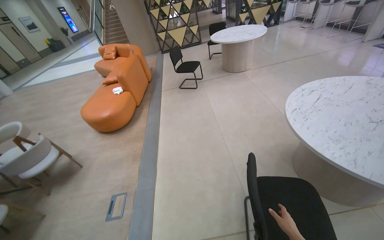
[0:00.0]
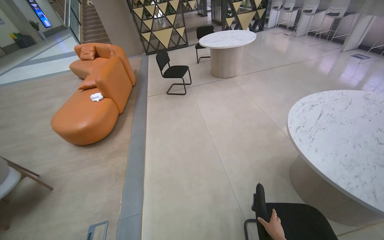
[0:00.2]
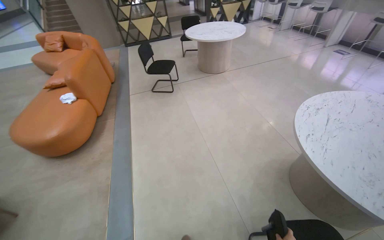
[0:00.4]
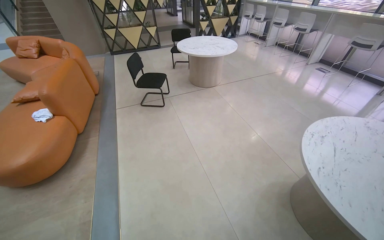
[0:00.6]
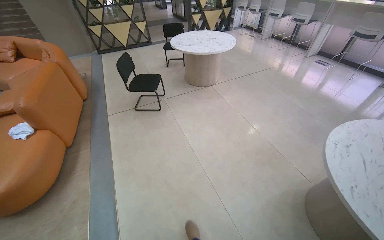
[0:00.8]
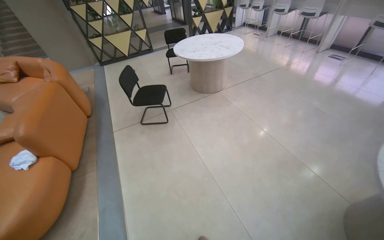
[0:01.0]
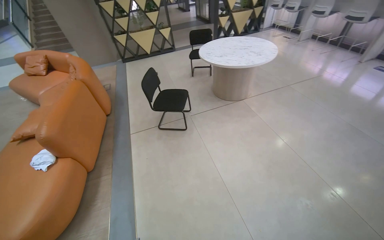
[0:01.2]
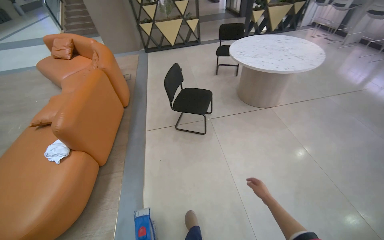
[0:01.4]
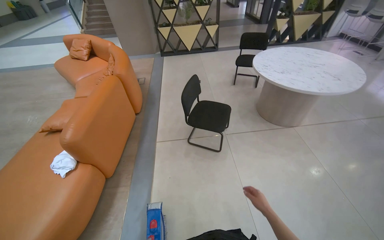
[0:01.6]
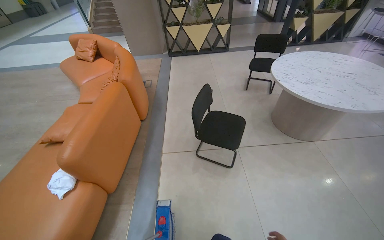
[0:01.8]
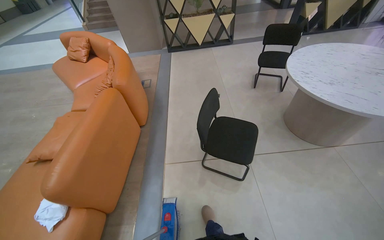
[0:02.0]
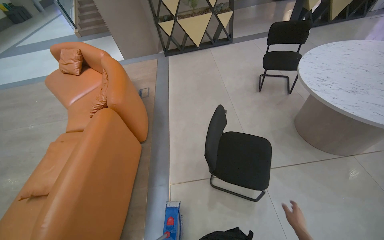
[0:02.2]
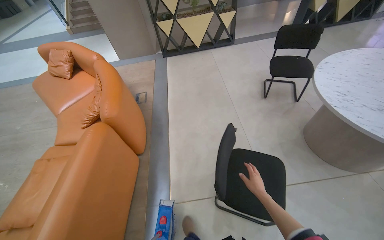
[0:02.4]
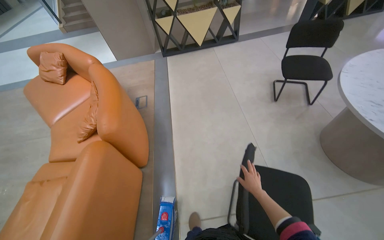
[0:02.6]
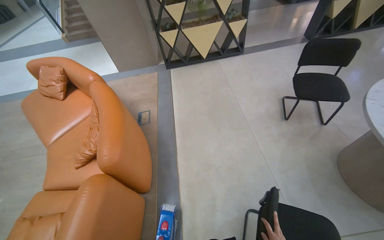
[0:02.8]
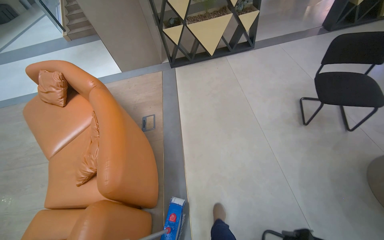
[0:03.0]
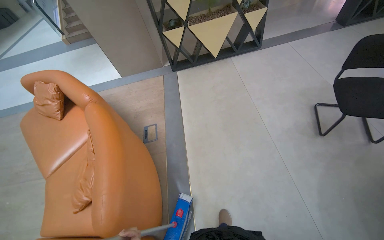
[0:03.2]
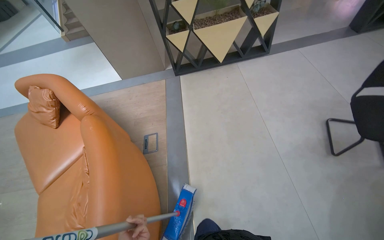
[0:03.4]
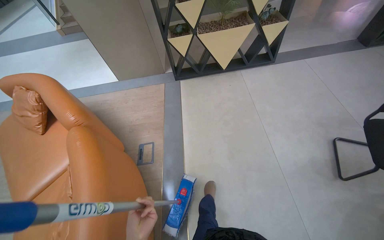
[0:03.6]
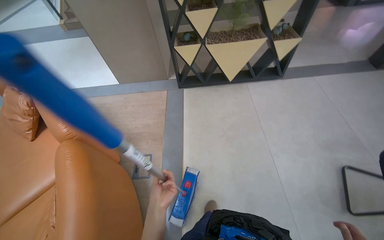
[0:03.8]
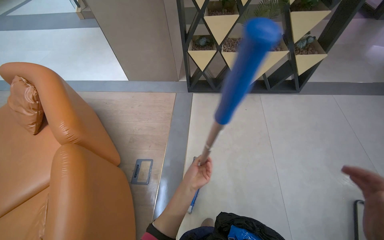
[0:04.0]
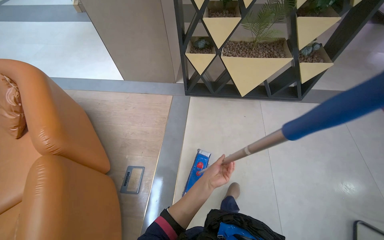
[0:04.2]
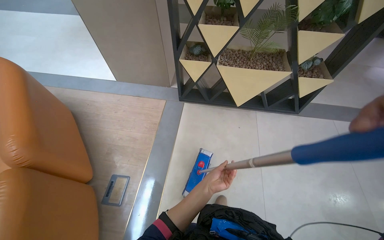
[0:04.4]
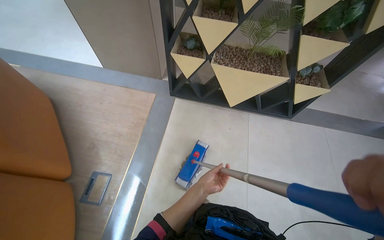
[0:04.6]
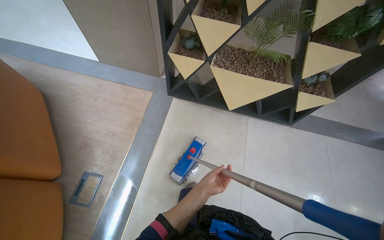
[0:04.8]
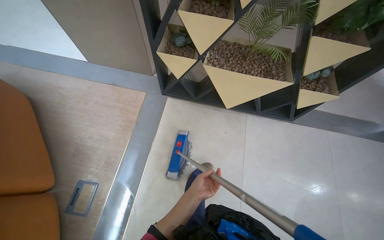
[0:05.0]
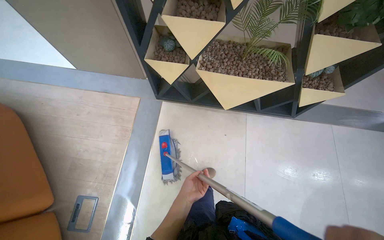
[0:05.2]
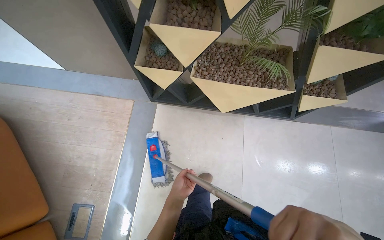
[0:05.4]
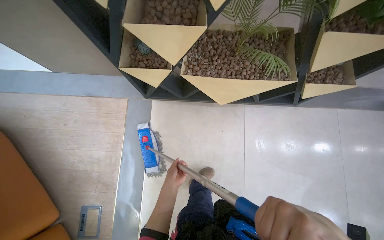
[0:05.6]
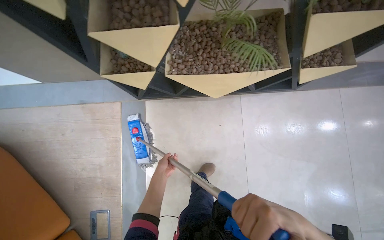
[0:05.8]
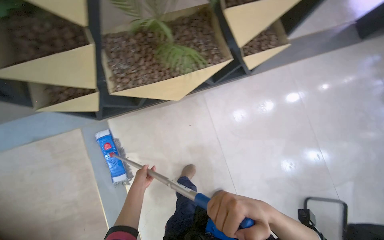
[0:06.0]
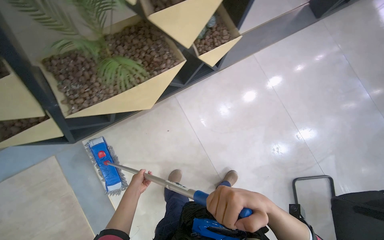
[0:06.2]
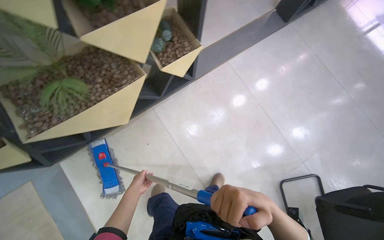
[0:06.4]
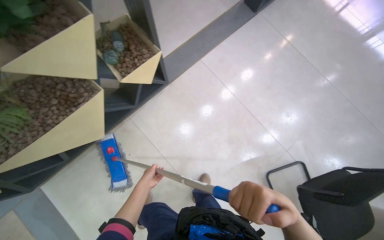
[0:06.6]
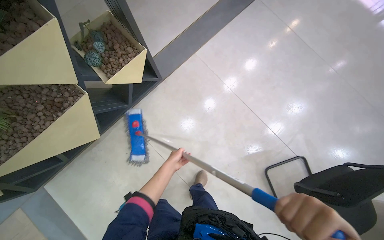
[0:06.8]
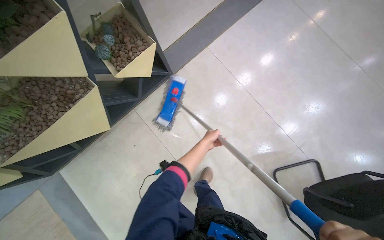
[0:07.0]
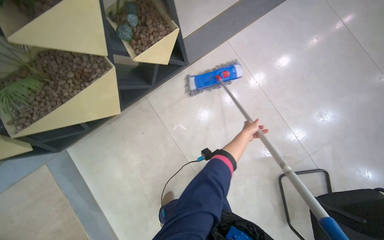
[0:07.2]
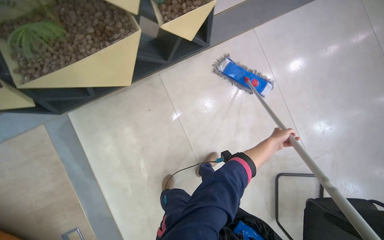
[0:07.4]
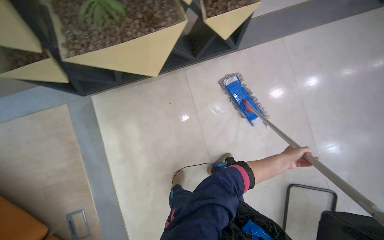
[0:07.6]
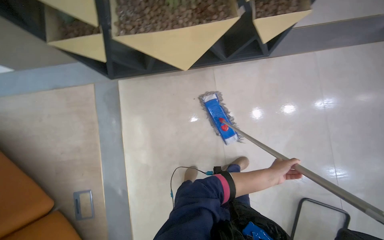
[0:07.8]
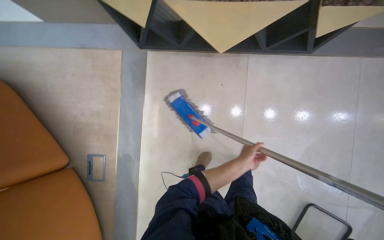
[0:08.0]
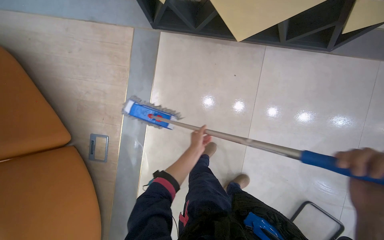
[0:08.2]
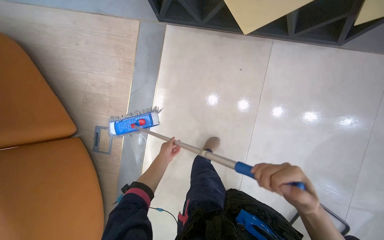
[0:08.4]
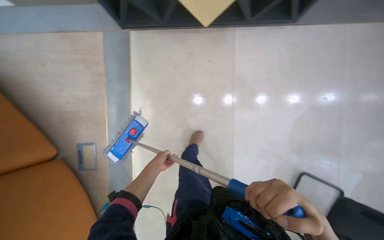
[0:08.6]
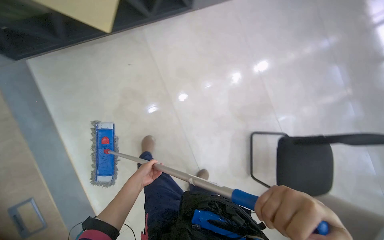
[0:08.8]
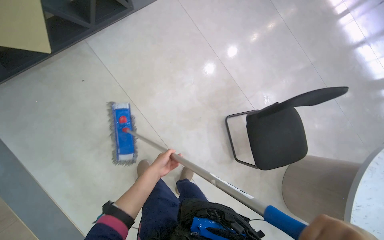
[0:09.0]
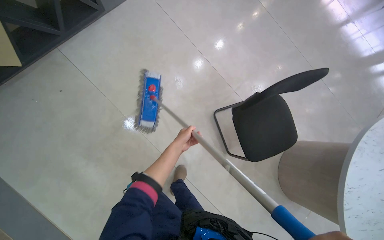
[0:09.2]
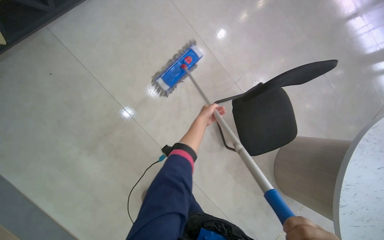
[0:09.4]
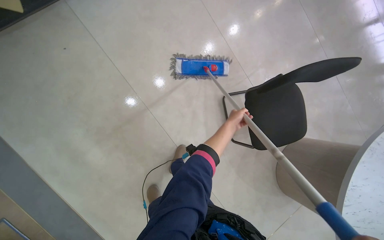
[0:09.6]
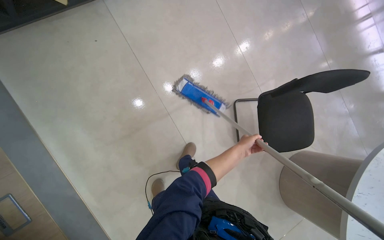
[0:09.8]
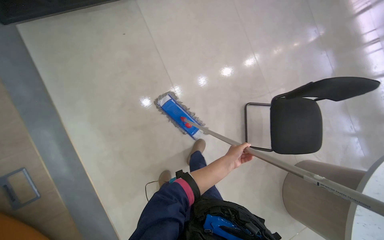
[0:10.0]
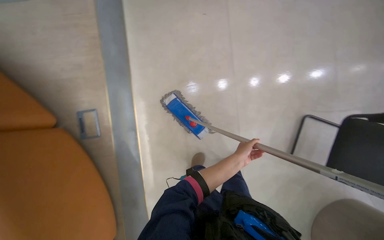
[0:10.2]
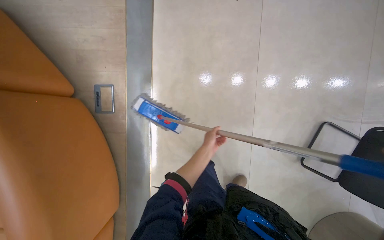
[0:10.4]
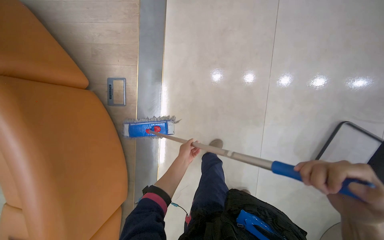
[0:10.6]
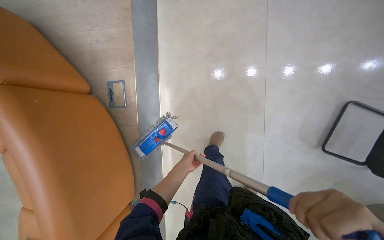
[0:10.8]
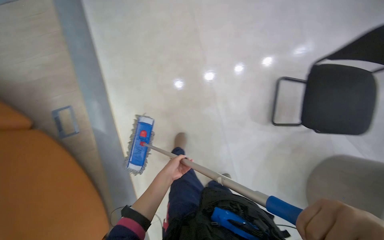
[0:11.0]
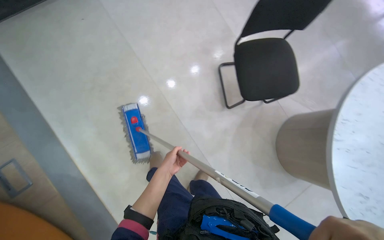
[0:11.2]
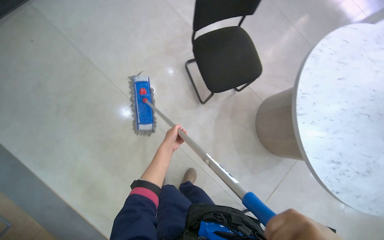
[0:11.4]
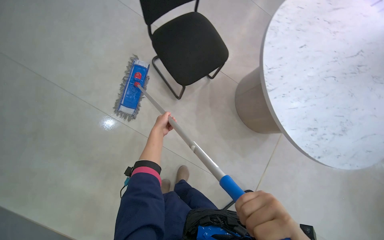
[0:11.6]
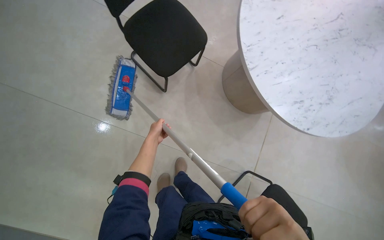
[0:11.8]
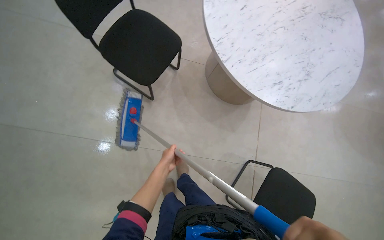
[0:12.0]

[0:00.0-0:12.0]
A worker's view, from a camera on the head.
Job: mopping floor.
The whole recording: Mopping tiled floor. The worker mops the tiled floor, moving chairs to clean underneath them.
0:00.0 to 0:01.6: The camera travels some 2 m.
0:01.6 to 0:03.0: The camera travels about 1.5 m.
0:03.0 to 0:04.4: The camera travels about 1.5 m.
0:04.4 to 0:06.0: The camera travels roughly 1 m. The wearer looks about 30 degrees further downward. Everything in view rotates approximately 25 degrees counterclockwise.
0:09.0 to 0:10.4: The head travels roughly 60 cm. The scene rotates clockwise by about 30 degrees.
0:10.4 to 0:12.0: The camera travels some 80 cm. The wearer's head swings some 80 degrees to the right.

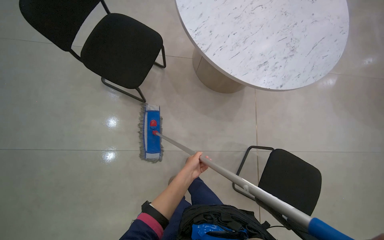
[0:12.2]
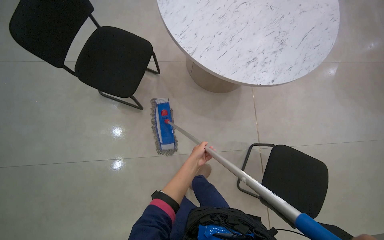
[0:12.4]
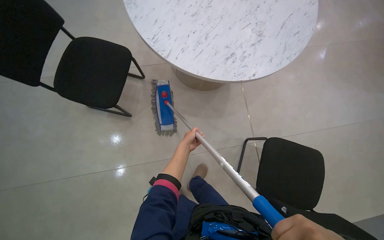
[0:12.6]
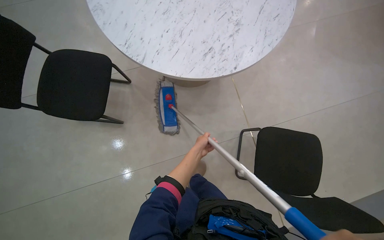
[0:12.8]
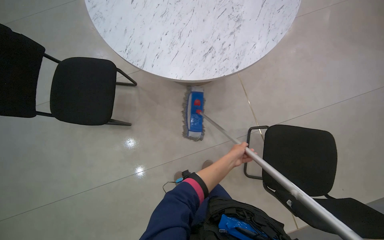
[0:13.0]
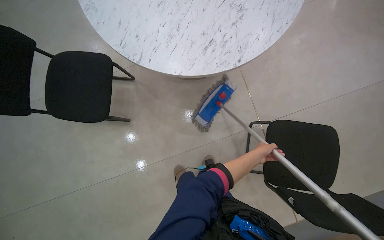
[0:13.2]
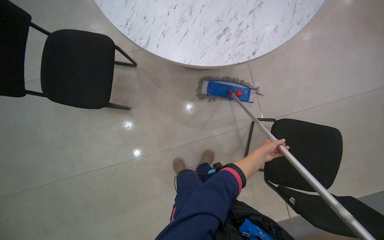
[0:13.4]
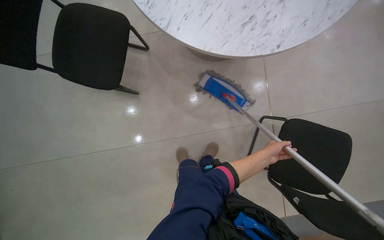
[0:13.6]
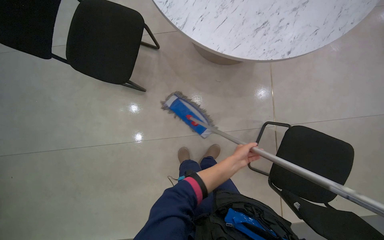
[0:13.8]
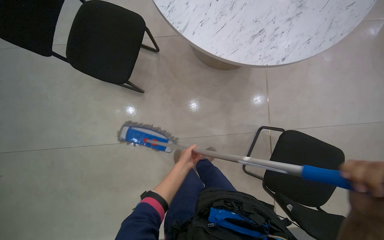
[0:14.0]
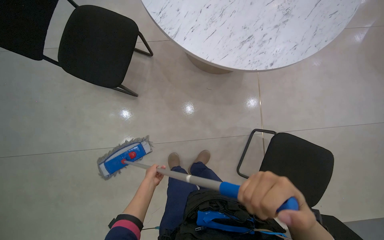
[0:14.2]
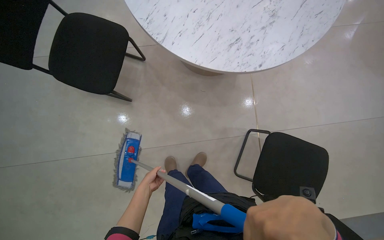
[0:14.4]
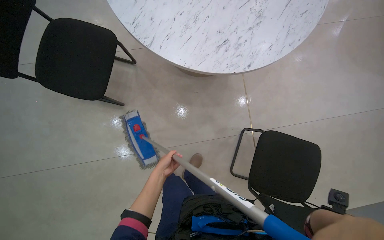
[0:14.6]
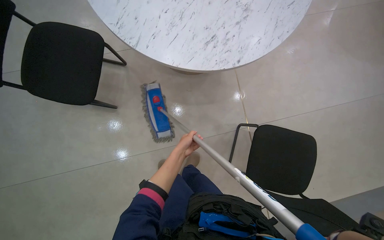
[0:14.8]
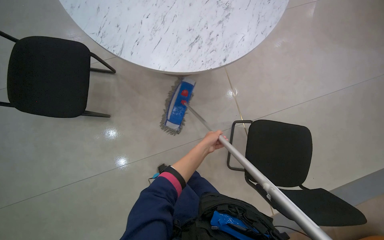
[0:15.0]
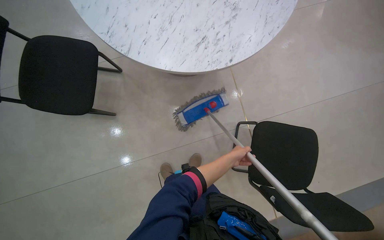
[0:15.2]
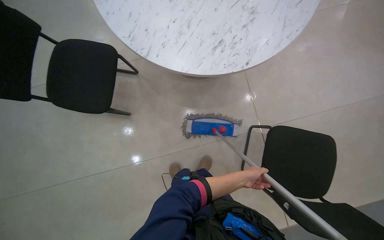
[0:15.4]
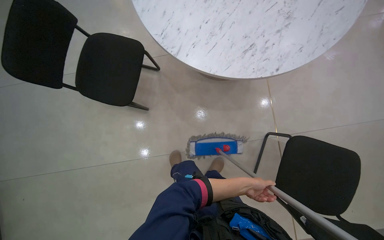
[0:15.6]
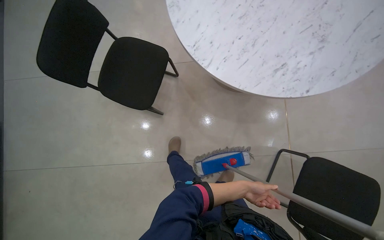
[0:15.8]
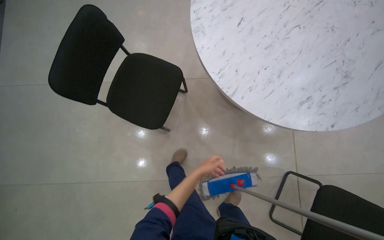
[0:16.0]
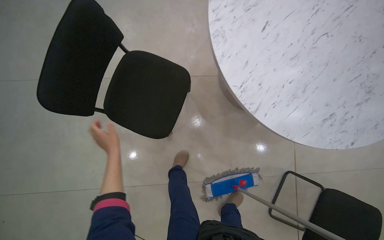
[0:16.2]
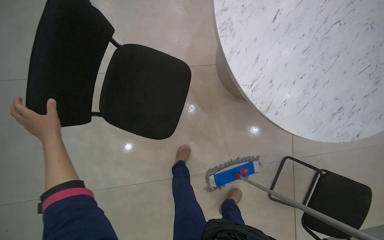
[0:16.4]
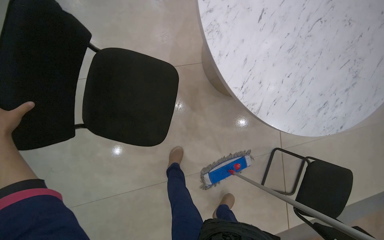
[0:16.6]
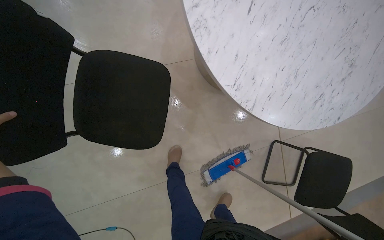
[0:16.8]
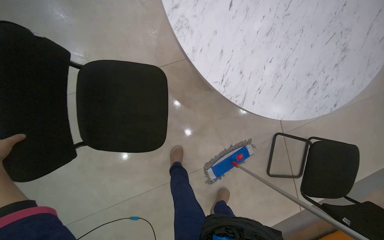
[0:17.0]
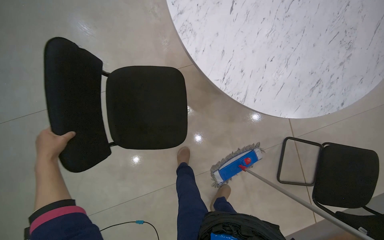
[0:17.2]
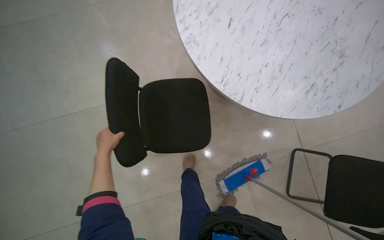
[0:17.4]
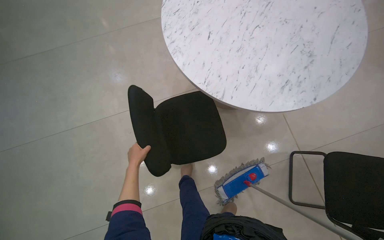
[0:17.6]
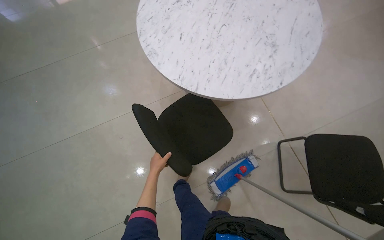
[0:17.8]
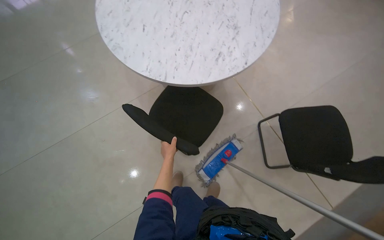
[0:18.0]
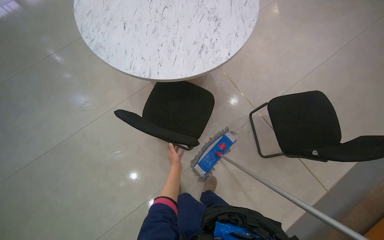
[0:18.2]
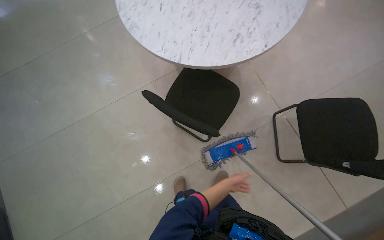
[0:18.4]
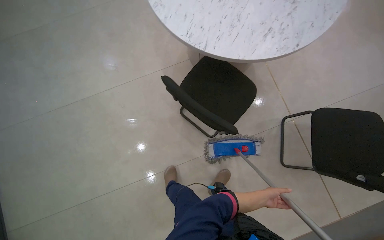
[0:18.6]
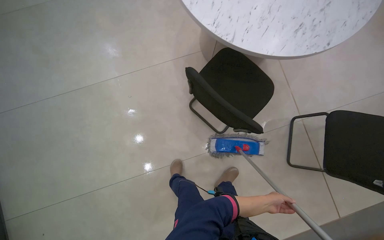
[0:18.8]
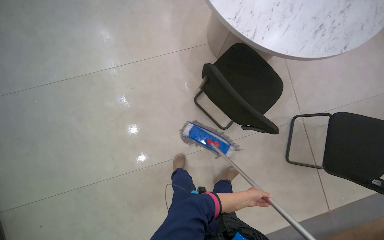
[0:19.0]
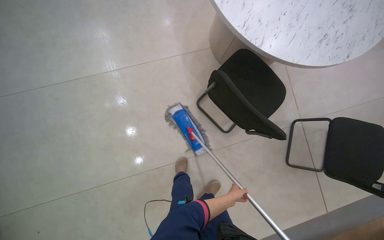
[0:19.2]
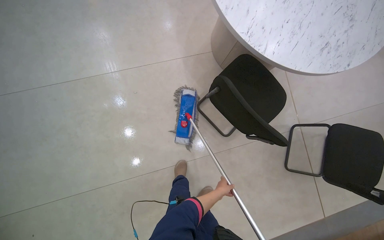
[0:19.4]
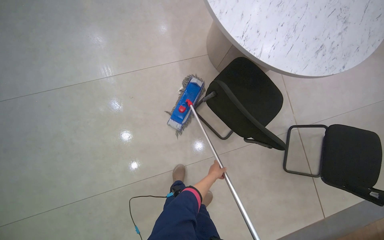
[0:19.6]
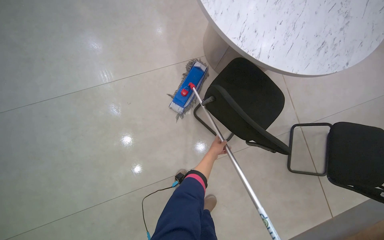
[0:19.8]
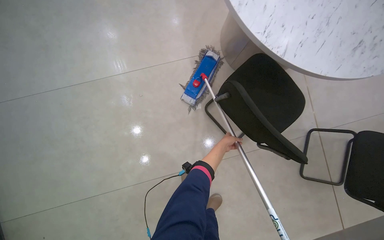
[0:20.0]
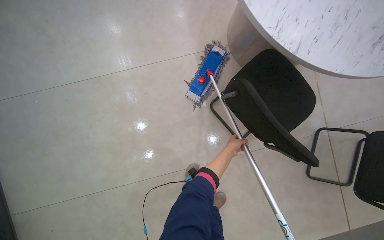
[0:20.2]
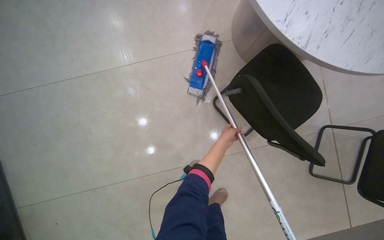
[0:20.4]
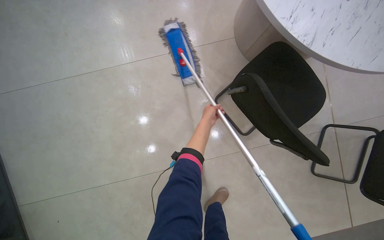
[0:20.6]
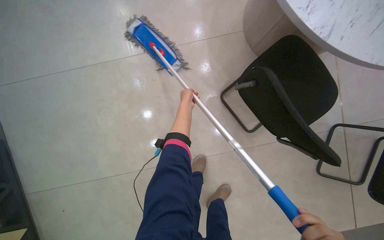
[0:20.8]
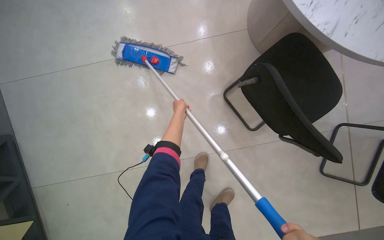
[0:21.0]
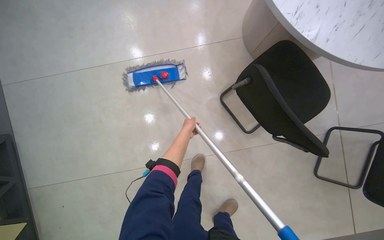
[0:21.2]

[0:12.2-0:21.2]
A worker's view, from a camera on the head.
Job: mopping floor.
The whole recording: Mopping tiled floor. The worker mops the tiled floor, moving chairs to clean underneath them.
0:12.2 to 0:13.8: The wearer looks about 10 degrees further downward. The left hand goes some 25 cm to the right.
0:13.8 to 0:15.2: The left hand moves some 25 cm to the left and comes back.
0:15.2 to 0:16.6: The camera is carried approximately 70 cm.
0:16.6 to 0:18.2: The wearer moves about 70 cm. The view tips upward by approximately 15 degrees. Everything in view rotates about 25 degrees counterclockwise.
0:18.2 to 0:19.8: The camera is carried to the left, some 50 cm.
0:19.8 to 0:21.2: The left hand moves to the left, roughly 25 cm.
